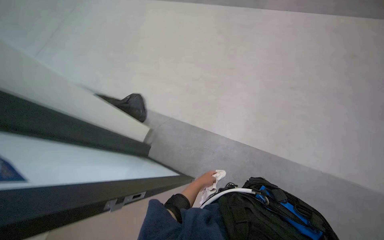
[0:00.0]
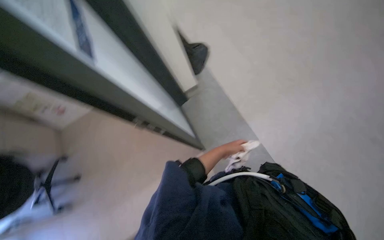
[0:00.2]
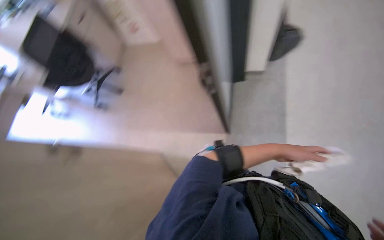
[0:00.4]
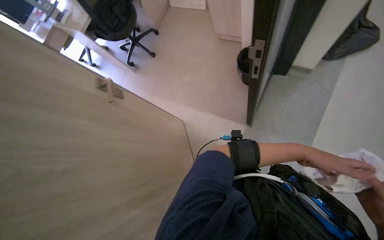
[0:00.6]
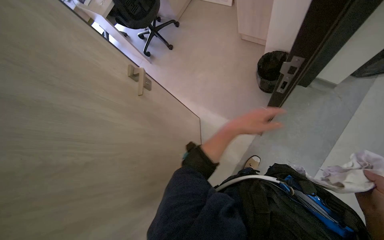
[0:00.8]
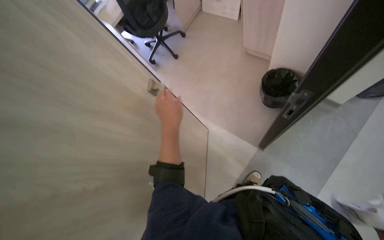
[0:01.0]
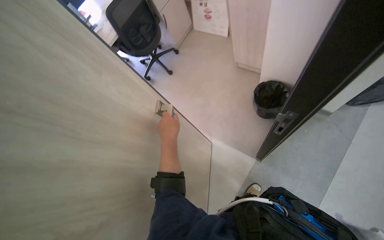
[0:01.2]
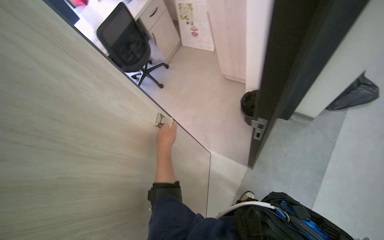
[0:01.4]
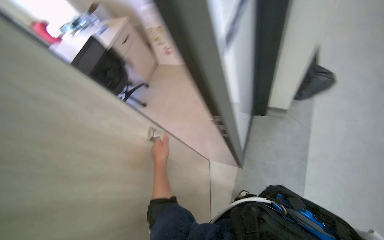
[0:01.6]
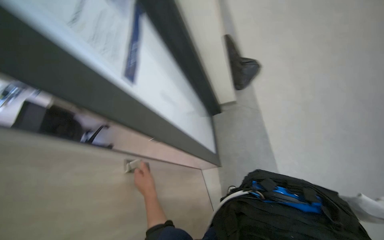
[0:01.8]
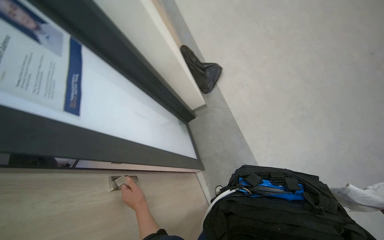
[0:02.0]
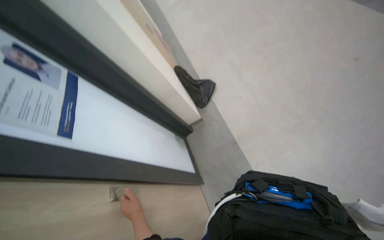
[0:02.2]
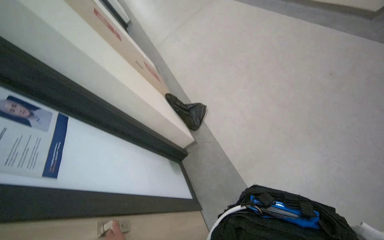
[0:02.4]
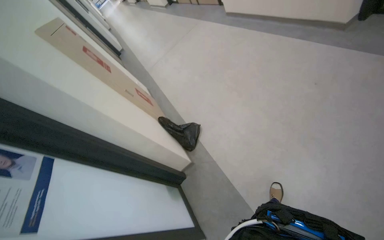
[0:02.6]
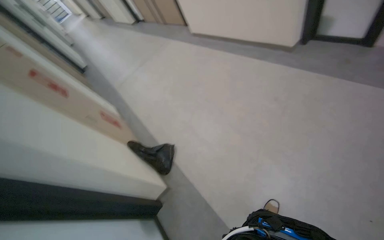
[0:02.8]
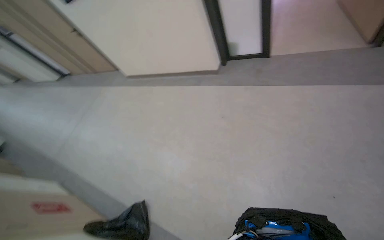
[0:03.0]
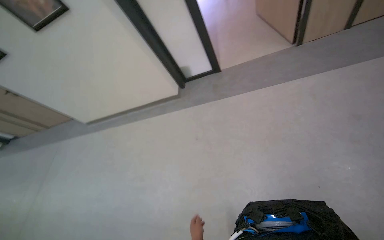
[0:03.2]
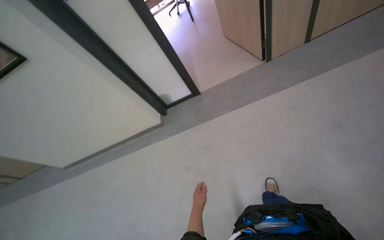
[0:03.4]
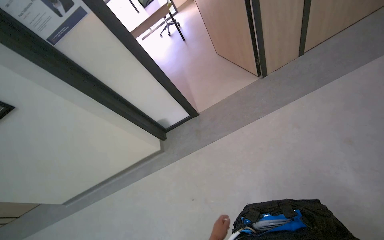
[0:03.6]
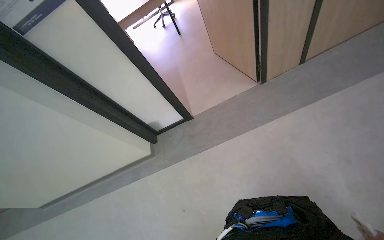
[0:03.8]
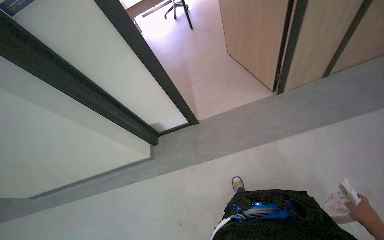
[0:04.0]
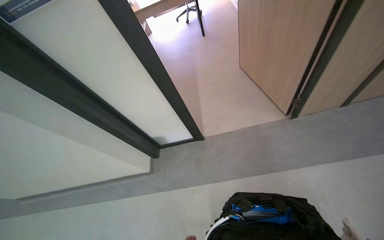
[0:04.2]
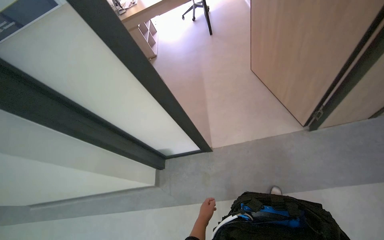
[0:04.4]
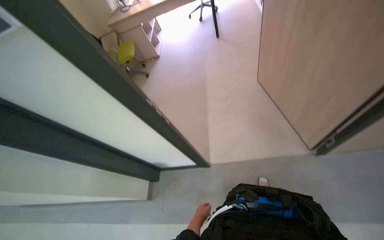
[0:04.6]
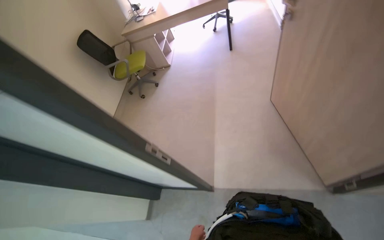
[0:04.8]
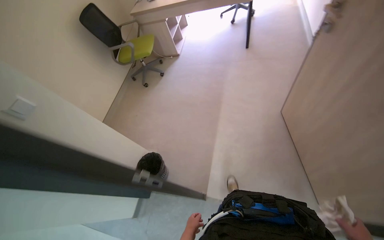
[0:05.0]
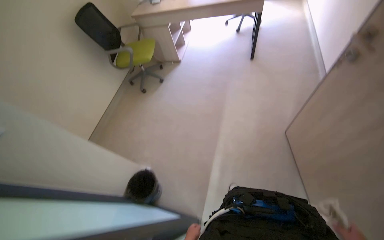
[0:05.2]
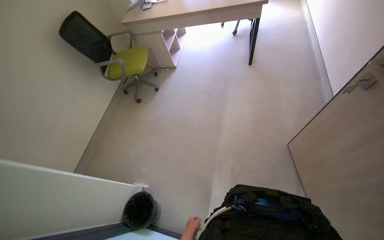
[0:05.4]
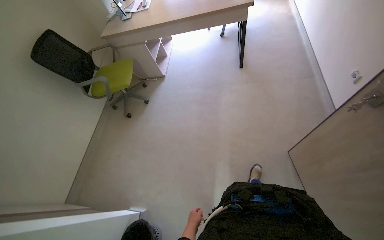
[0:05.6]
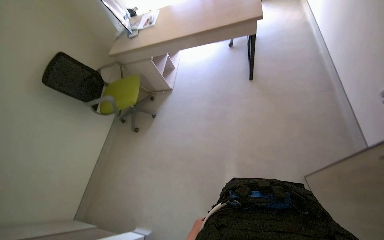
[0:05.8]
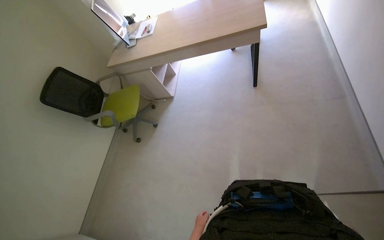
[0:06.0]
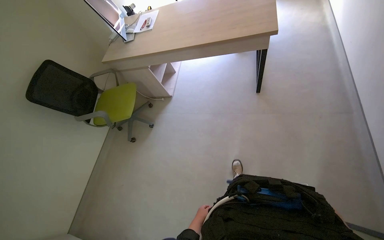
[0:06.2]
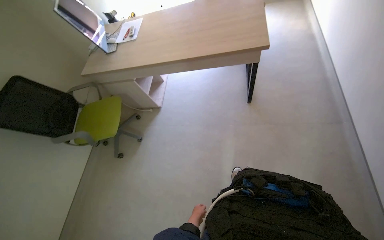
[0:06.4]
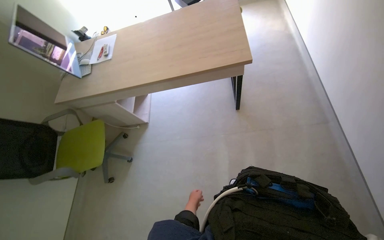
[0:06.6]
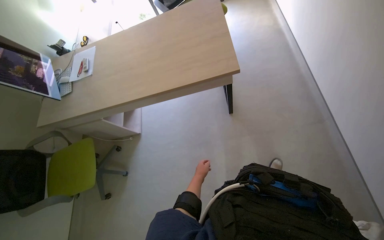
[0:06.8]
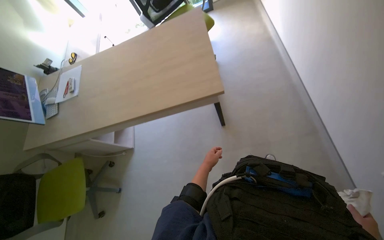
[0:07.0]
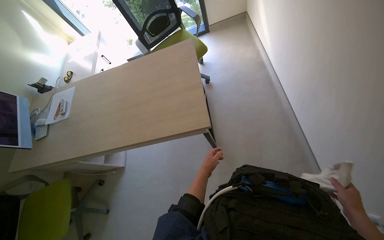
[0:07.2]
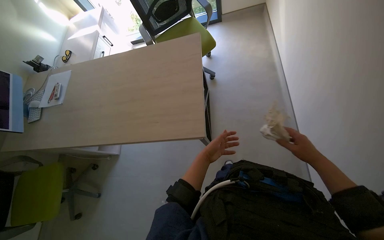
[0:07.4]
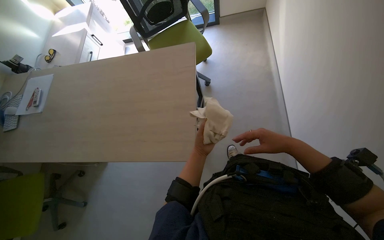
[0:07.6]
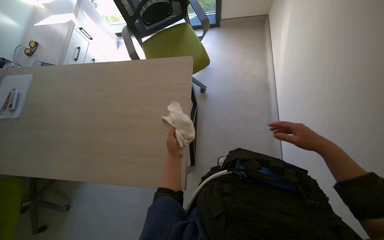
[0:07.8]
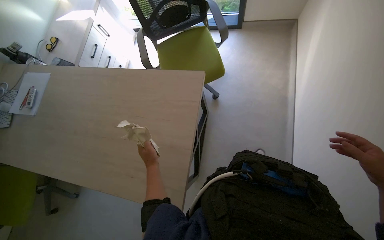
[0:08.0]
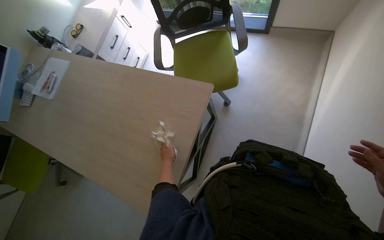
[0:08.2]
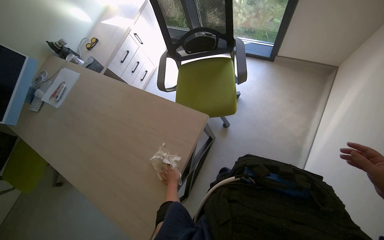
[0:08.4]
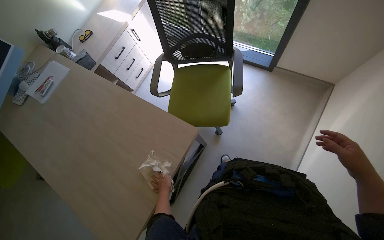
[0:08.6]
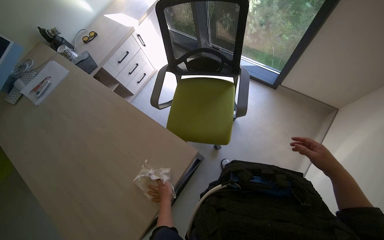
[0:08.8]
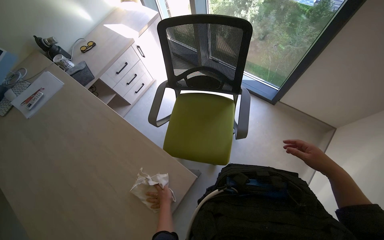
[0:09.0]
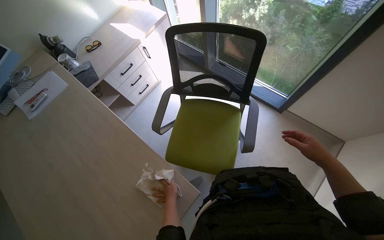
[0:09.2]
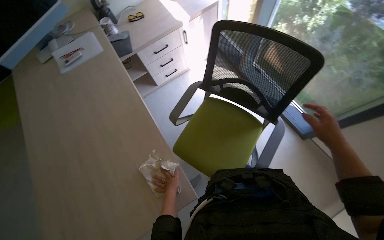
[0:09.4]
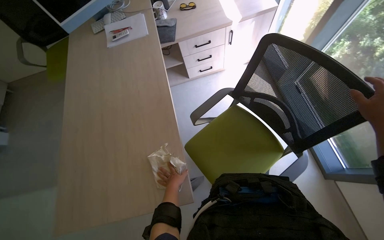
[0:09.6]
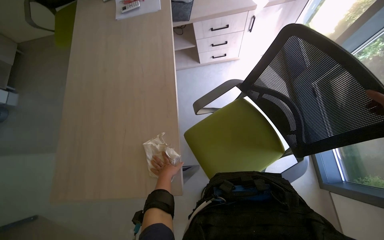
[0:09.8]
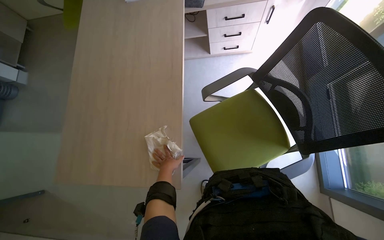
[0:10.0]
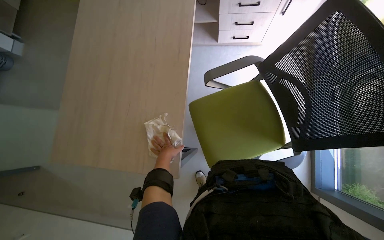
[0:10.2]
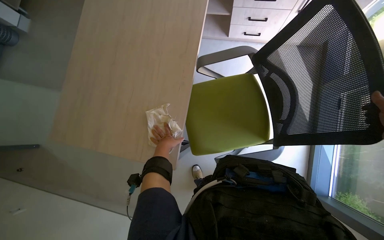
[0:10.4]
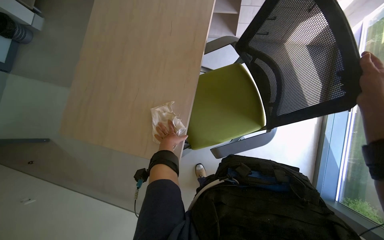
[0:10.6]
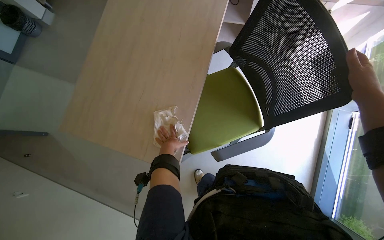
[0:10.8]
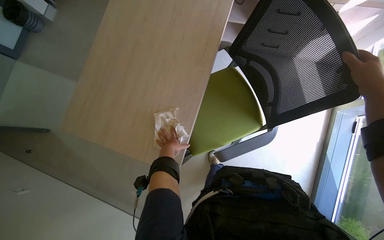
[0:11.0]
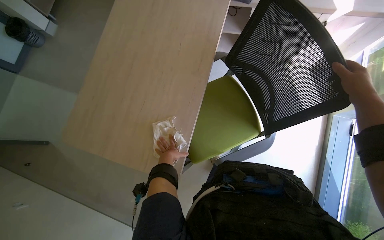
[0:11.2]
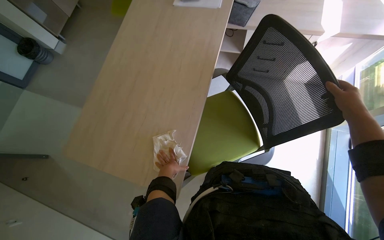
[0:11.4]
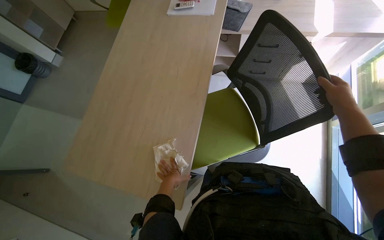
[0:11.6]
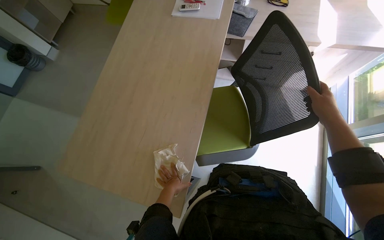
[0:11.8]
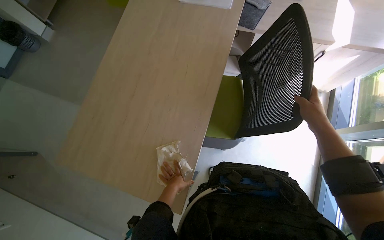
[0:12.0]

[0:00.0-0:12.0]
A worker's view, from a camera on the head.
Job: wiping surfaces.
The whole recording: Wiping office surfaces. The worker wipes various surfaces in the office, including desks, monitors, window frames, and shelves, with a white cloth.
0:00.0 to 0:01.6: The head rotates some 60 degrees to the left.
0:01.6 to 0:03.0: The wearer moves roughly 70 cm. The wearer's head swings some 90 degrees to the right. The view tips upward by some 40 degrees.
0:03.0 to 0:04.4: The head travels approximately 1.5 m. The head turns to the right by some 25 degrees.
0:04.4 to 0:06.0: The head travels roughly 1.5 m.
0:06.0 to 0:07.6: The camera travels some 1 m.
0:07.6 to 0:09.0: The wearer moves some 80 cm. Everything in view rotates about 35 degrees clockwise.
0:09.0 to 0:10.4: The wearer's head swings roughly 65 degrees to the left. The wearer looks about 25 degrees further downward.

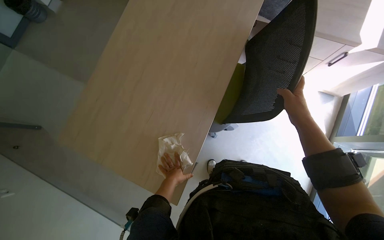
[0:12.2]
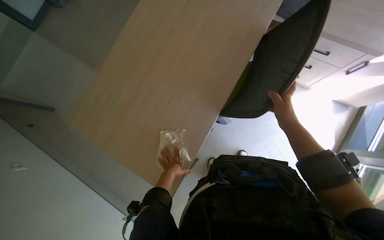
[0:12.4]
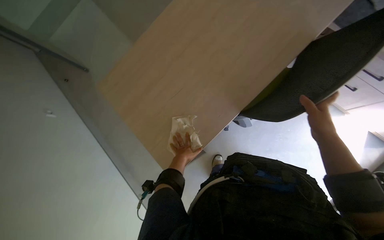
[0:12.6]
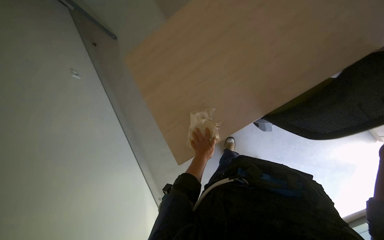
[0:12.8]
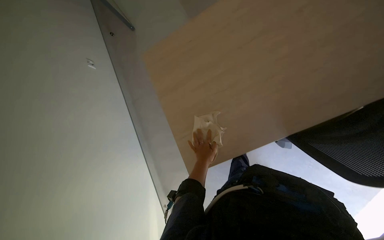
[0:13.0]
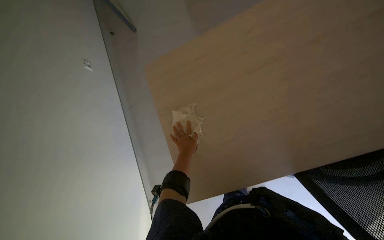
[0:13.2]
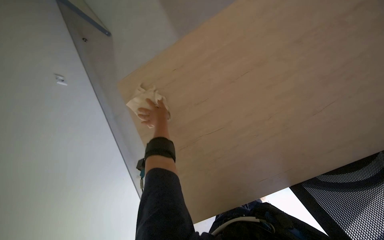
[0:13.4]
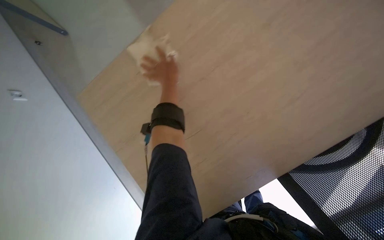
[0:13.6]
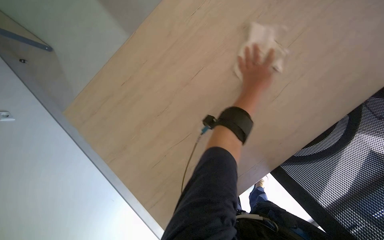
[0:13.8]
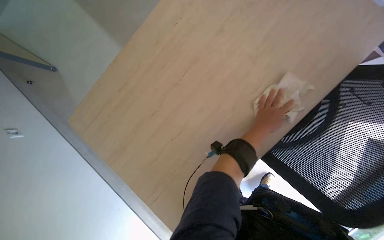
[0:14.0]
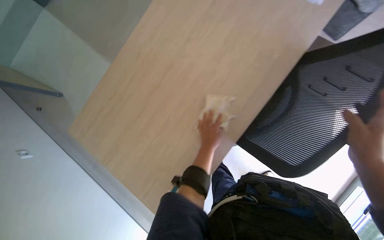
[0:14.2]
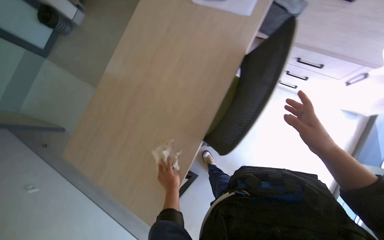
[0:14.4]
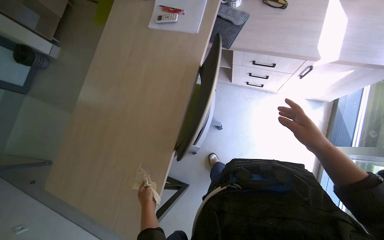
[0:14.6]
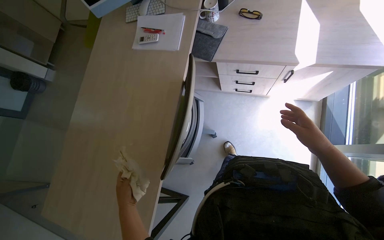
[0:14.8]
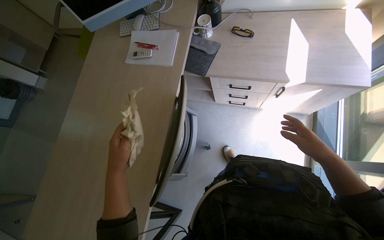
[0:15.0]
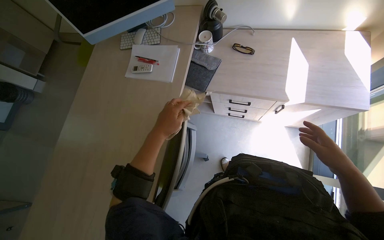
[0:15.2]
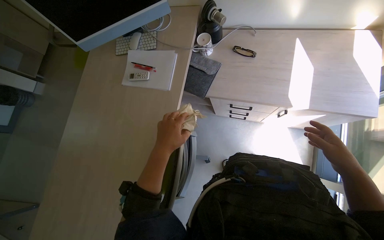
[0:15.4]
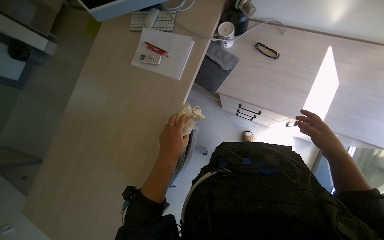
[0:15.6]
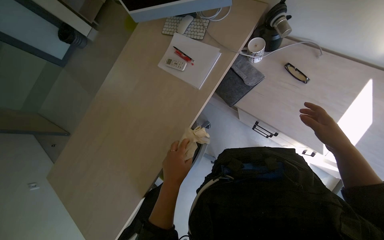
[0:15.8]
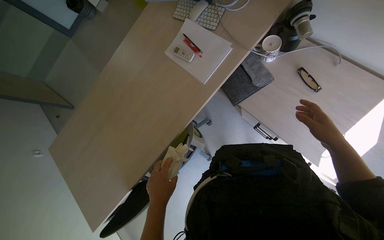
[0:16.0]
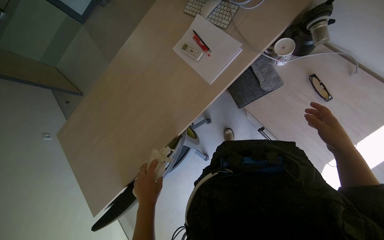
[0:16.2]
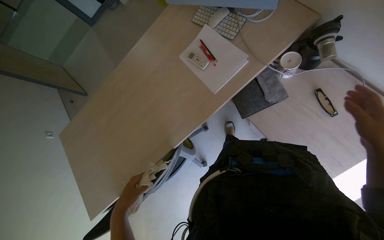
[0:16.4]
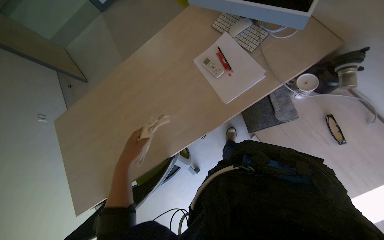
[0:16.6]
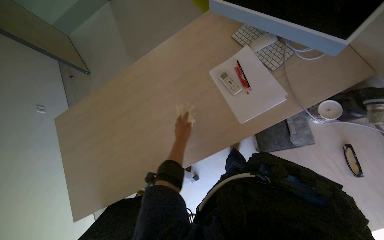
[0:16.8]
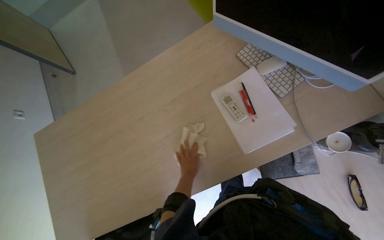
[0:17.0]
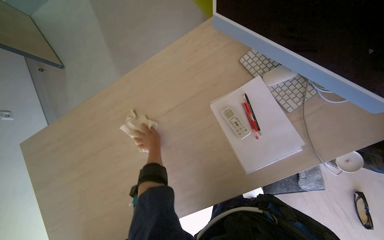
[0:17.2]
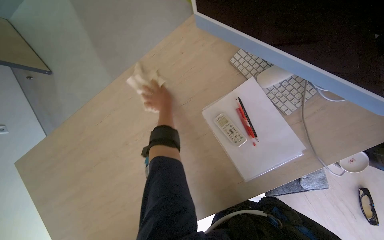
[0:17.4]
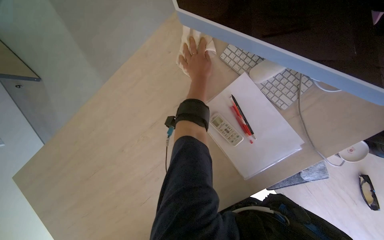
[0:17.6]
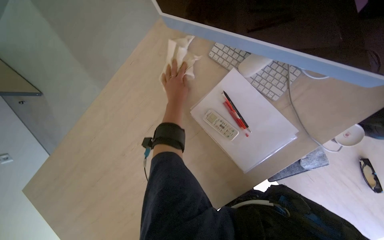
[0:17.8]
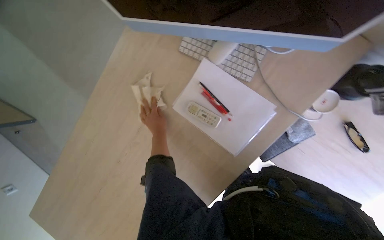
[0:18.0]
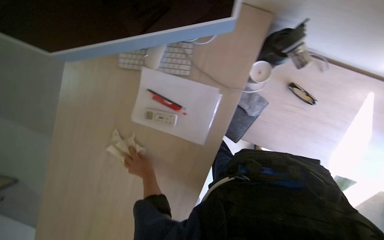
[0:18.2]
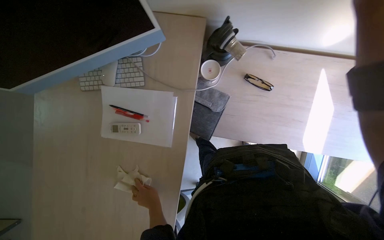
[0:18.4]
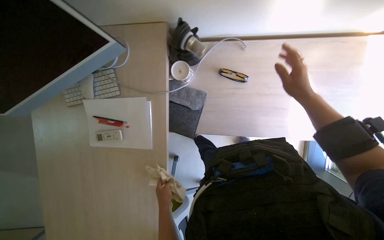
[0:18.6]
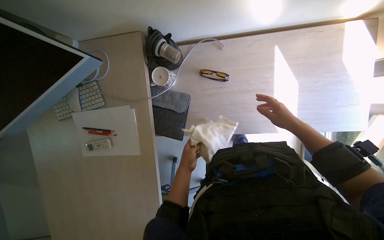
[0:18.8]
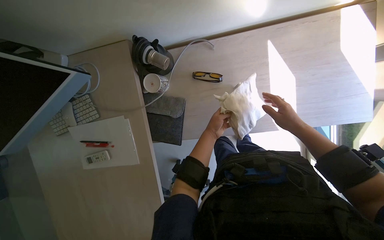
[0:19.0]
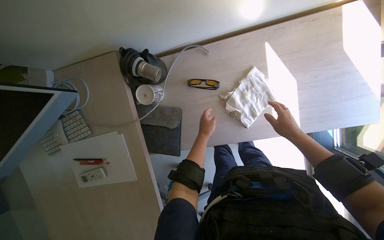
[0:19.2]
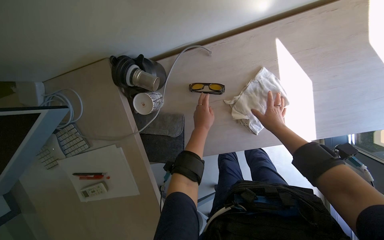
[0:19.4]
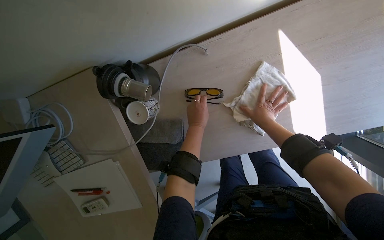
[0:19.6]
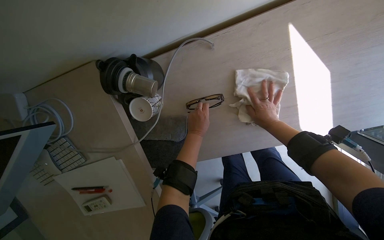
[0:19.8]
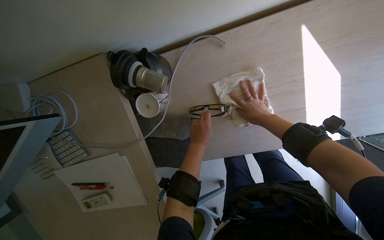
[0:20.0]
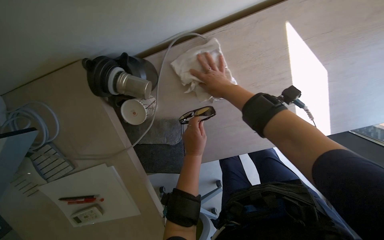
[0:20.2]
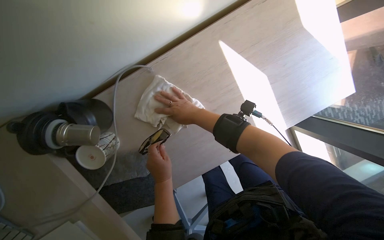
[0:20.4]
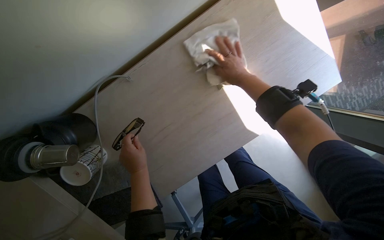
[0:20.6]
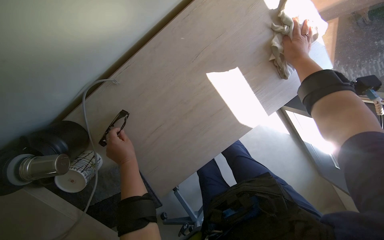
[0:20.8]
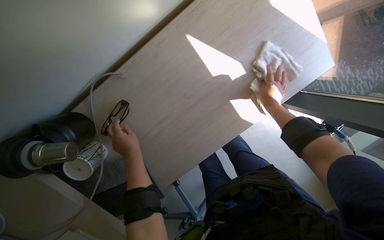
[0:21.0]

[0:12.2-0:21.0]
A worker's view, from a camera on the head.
Job: wiping surfaces.
The whole recording: Wiping office surfaces. The worker wipes various surfaces in the office, including desks, monitors, window frames, and shelves, with a white cloth.
0:12.2 to 0:13.6: The wearer's head swings about 35 degrees to the left.
0:13.6 to 0:15.2: The camera pitches upward, by some 20 degrees.
0:15.2 to 0:16.6: The head turns to the left by roughly 45 degrees. The view tips downward by approximately 15 degrees.
0:16.6 to 0:18.0: The head travels about 50 cm. The camera pitches downward, by approximately 15 degrees.
0:18.0 to 0:19.6: The camera travels approximately 60 cm. Everything in view rotates approximately 55 degrees counterclockwise.
0:19.6 to 0:21.0: The right hand reaches some 15 cm to the left, then returns.
